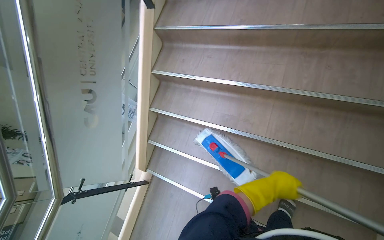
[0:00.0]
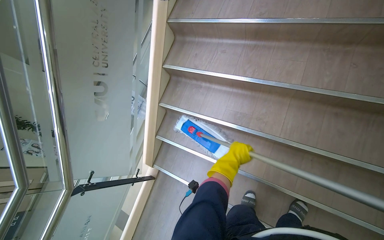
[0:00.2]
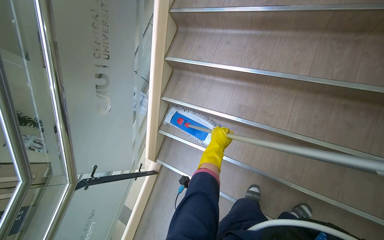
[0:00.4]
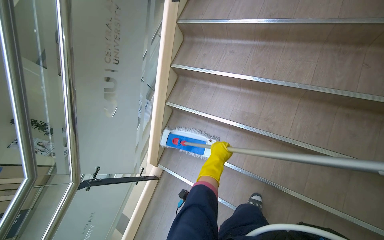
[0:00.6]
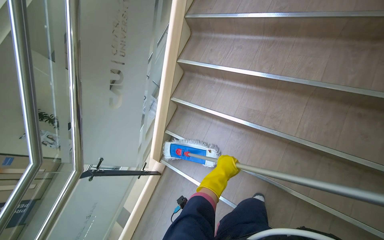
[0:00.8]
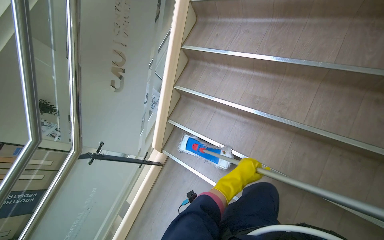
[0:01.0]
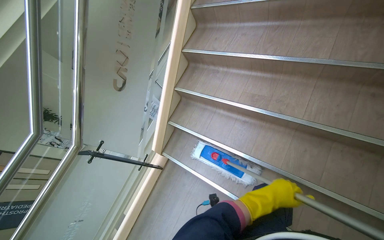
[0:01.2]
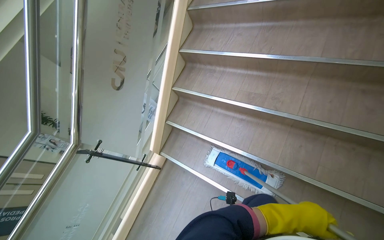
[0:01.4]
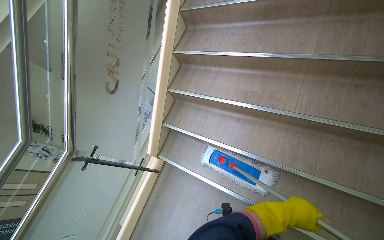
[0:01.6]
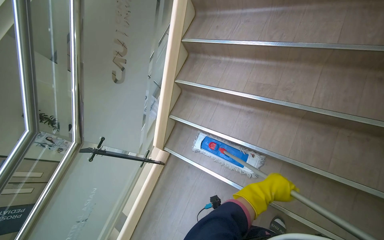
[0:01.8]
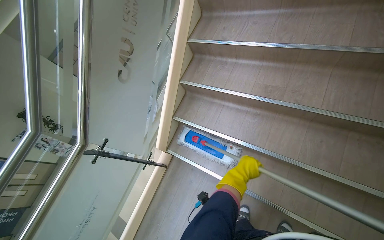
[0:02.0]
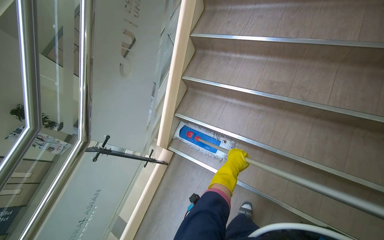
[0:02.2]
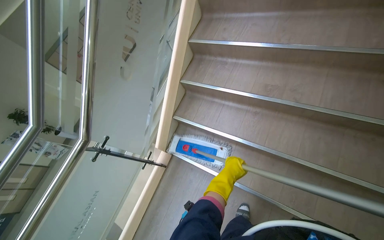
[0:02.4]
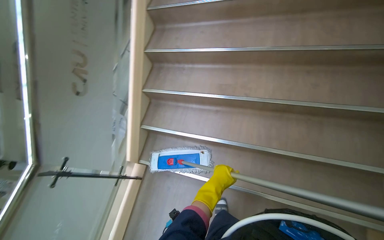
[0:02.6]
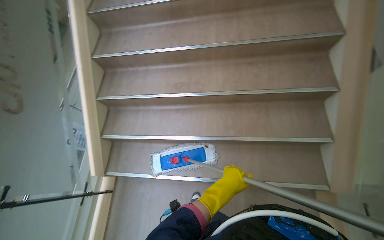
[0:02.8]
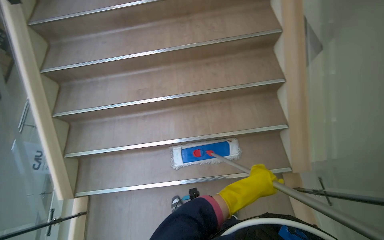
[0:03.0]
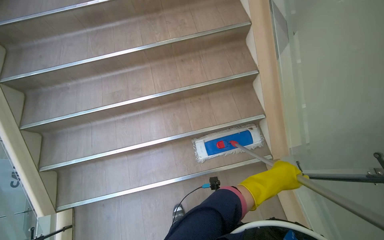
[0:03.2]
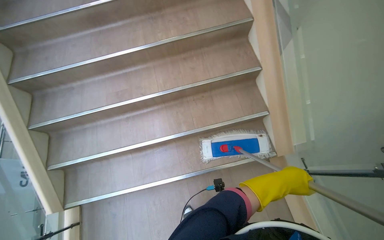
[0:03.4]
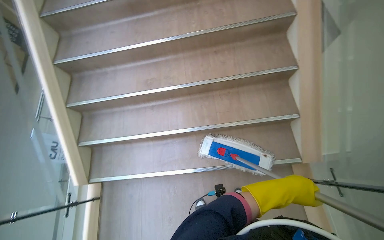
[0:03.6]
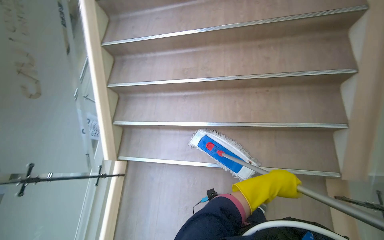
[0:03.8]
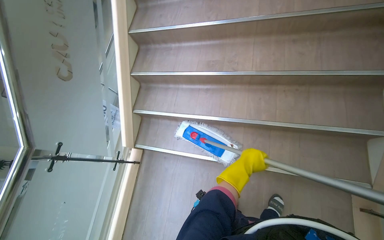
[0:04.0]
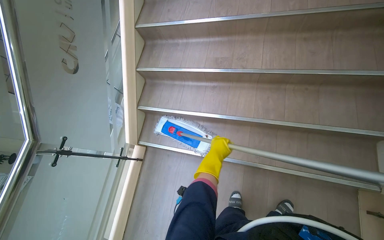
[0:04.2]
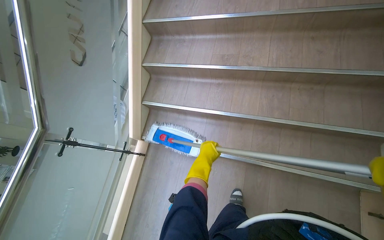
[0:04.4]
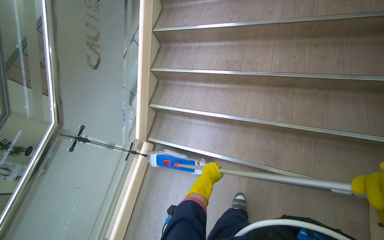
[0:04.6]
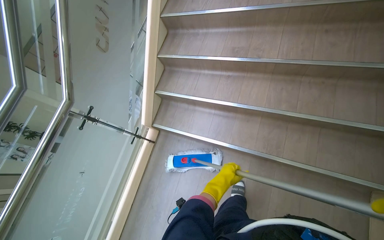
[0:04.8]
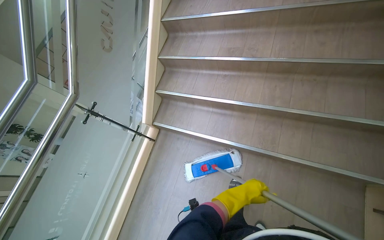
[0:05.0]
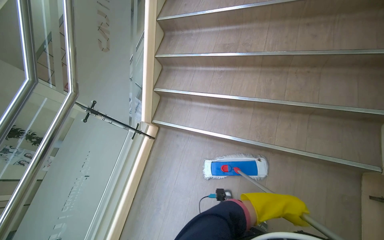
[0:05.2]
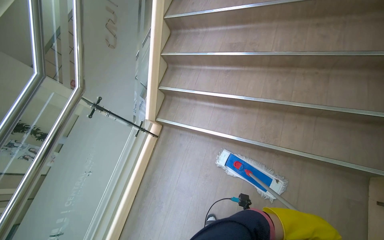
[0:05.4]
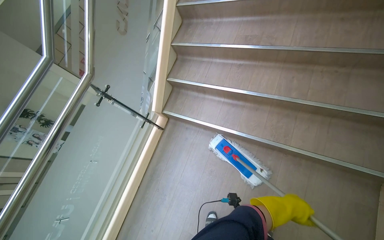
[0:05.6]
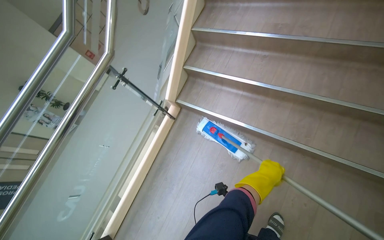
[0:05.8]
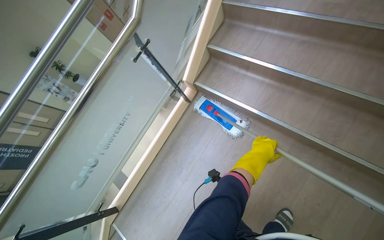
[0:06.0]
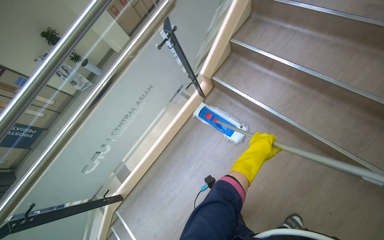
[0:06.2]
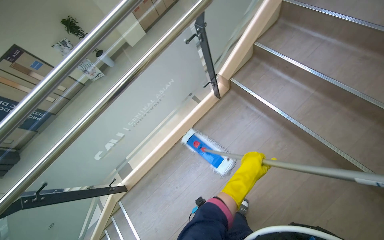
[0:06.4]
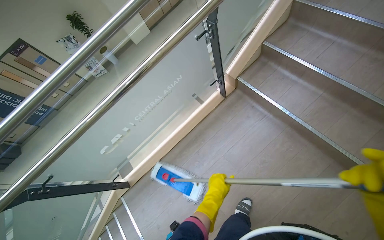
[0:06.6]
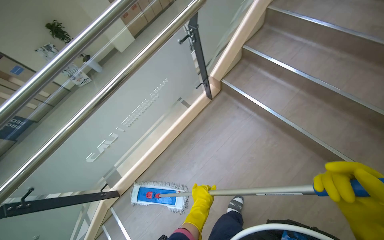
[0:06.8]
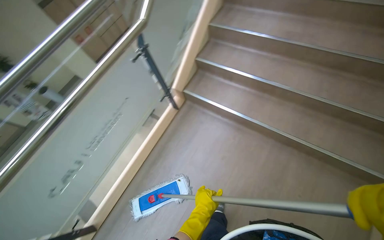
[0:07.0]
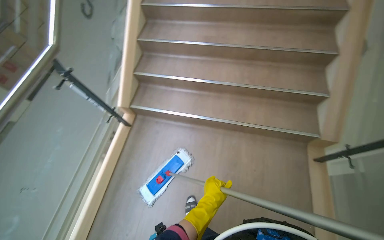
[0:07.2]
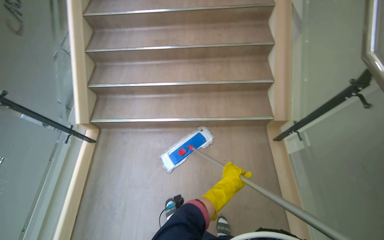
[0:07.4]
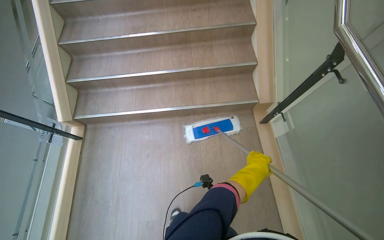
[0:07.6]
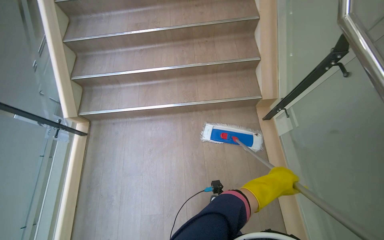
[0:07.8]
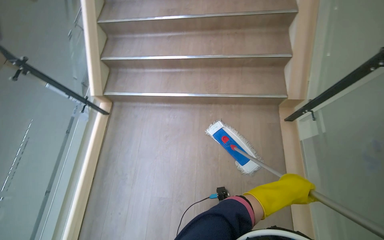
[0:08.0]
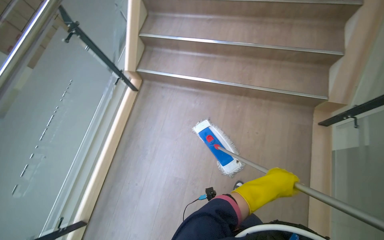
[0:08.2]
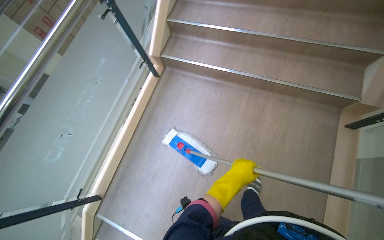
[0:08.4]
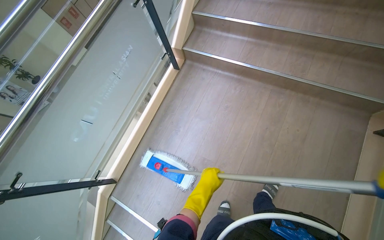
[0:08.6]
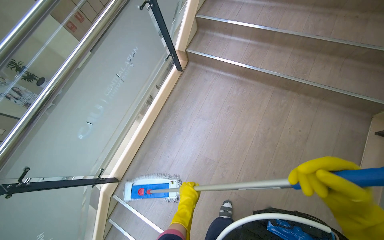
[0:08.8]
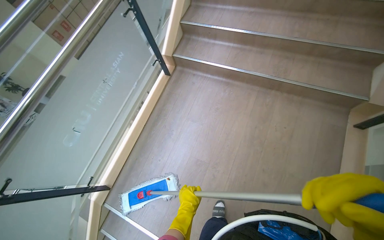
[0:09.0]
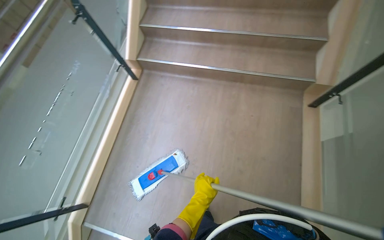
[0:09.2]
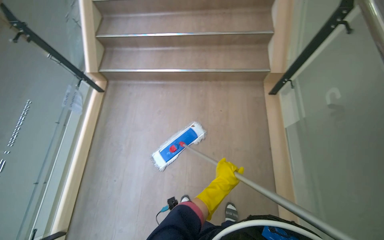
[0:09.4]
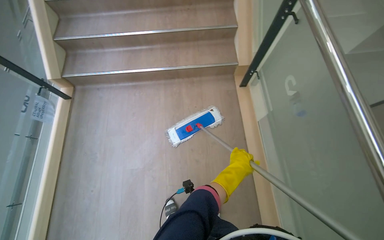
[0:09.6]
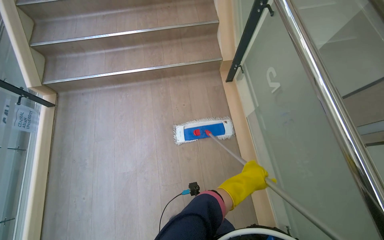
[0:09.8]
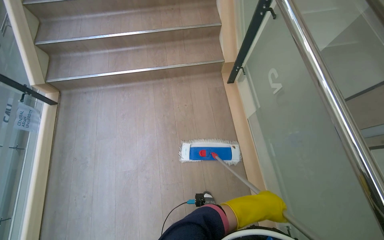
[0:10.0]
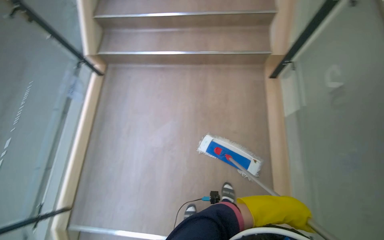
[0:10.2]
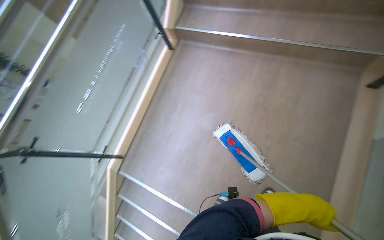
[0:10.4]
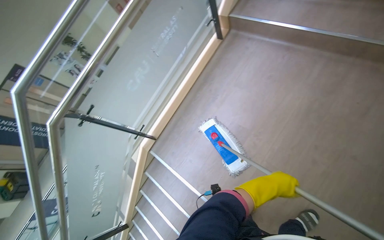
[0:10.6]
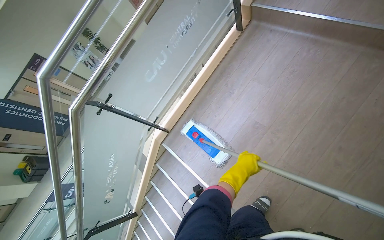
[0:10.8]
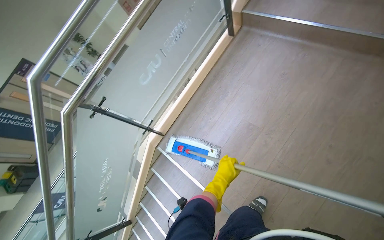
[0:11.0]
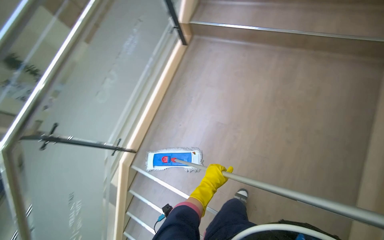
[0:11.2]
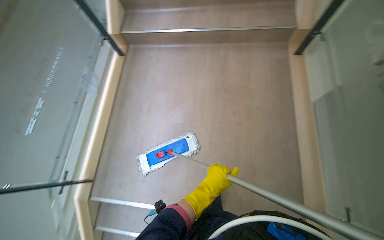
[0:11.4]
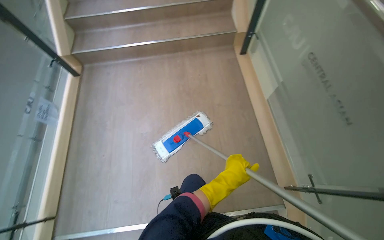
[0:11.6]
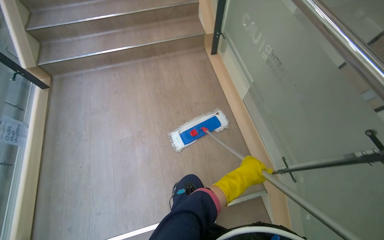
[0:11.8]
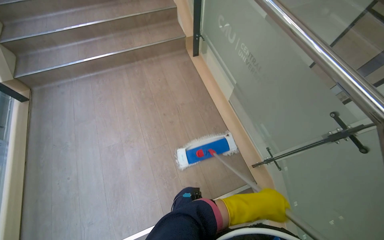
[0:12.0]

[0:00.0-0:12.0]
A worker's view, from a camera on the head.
Job: mopping floor.
The whole recording: Mopping stairs. The worker mops the stairs, moving the mop head across each step.
0:00.0 to 0:01.6: The left hand is displaced down the picture by approximately 30 cm, and travels to the left and back again, approximately 25 cm each way.
0:01.6 to 0:03.0: The head turns to the right by roughly 35 degrees.
0:03.0 to 0:04.4: The wearer looks some 20 degrees further to the left. The left hand heads to the left, covering roughly 50 cm.
0:04.4 to 0:06.0: The head turns to the left by about 25 degrees.
0:06.0 to 0:07.6: The camera is carried some 40 cm. The head turns to the right by approximately 45 degrees.
0:07.6 to 0:09.0: The camera travels approximately 40 cm. The wearer's head swings some 30 degrees to the left.

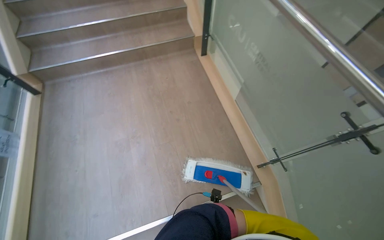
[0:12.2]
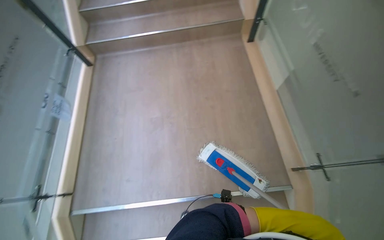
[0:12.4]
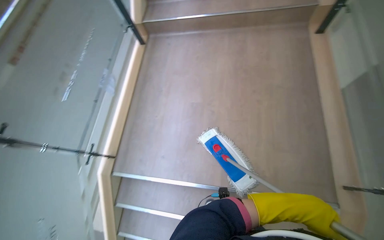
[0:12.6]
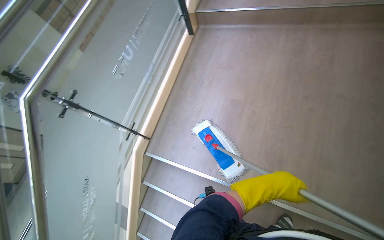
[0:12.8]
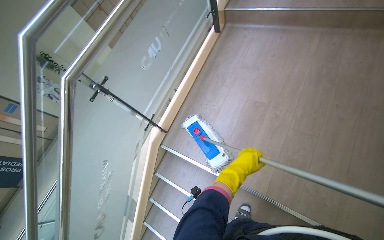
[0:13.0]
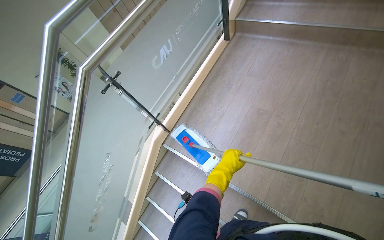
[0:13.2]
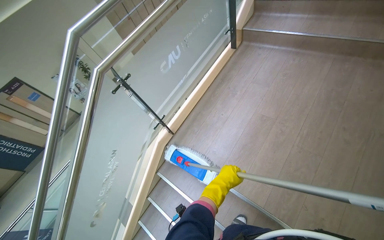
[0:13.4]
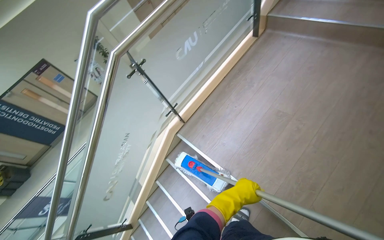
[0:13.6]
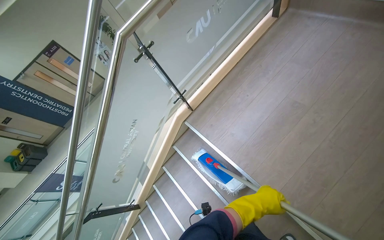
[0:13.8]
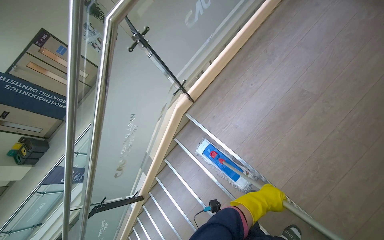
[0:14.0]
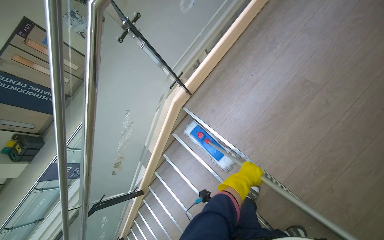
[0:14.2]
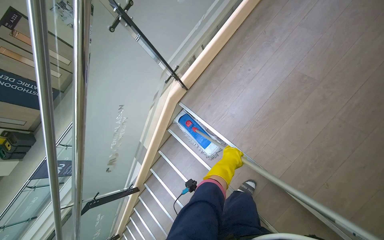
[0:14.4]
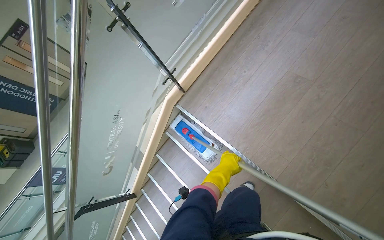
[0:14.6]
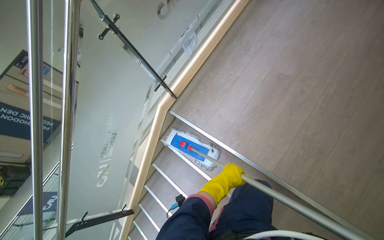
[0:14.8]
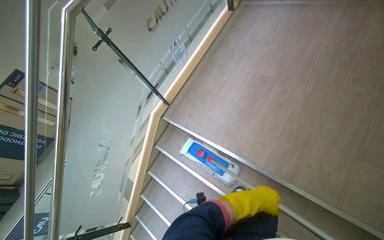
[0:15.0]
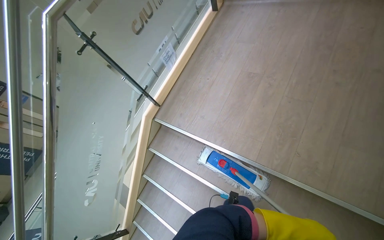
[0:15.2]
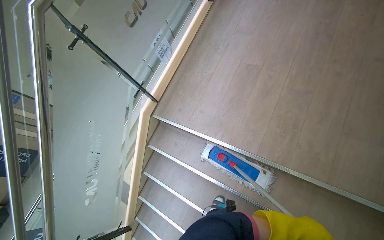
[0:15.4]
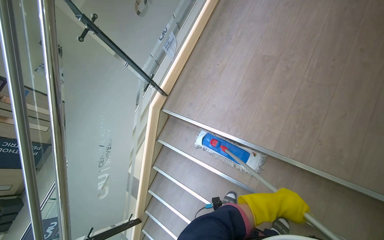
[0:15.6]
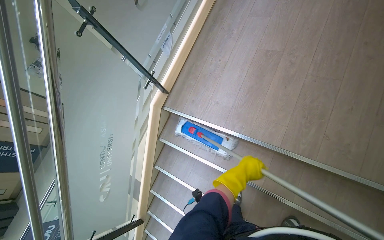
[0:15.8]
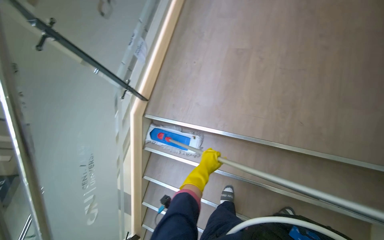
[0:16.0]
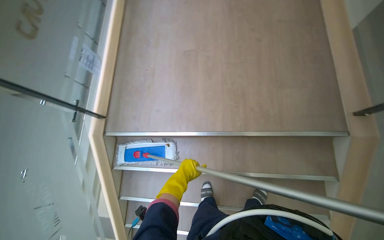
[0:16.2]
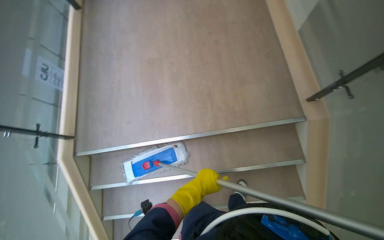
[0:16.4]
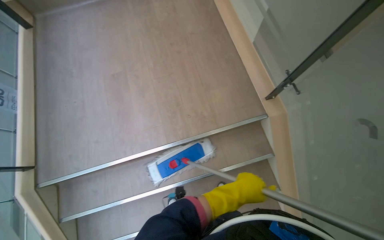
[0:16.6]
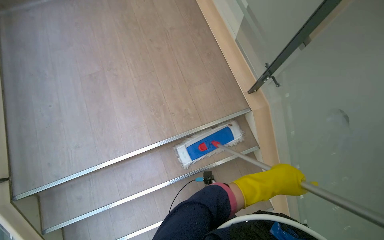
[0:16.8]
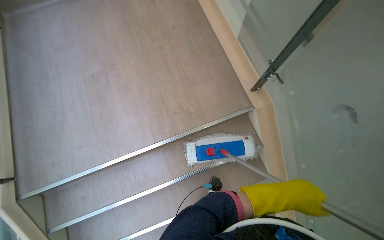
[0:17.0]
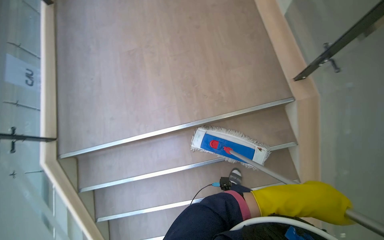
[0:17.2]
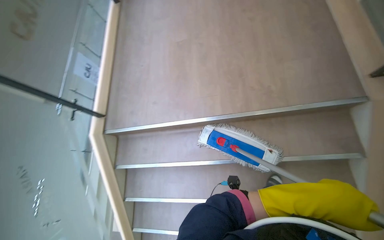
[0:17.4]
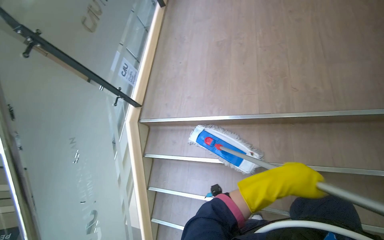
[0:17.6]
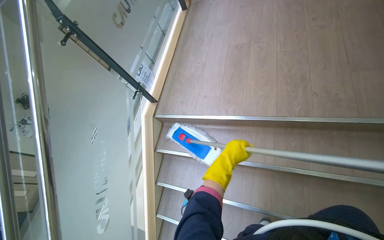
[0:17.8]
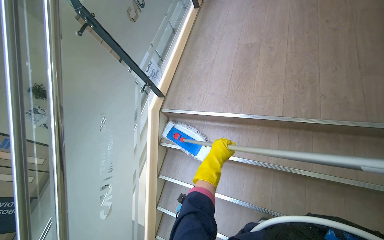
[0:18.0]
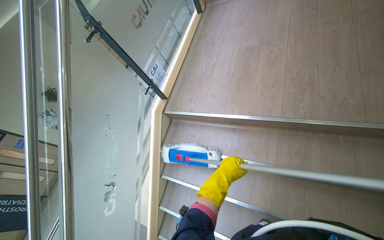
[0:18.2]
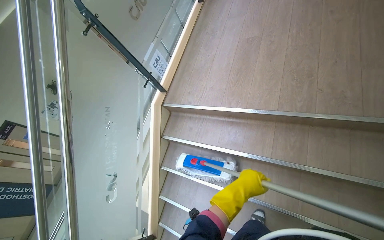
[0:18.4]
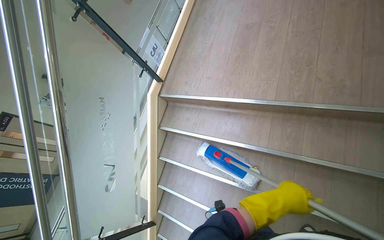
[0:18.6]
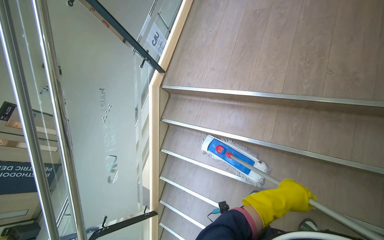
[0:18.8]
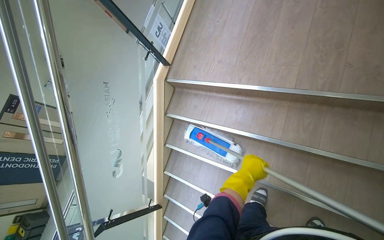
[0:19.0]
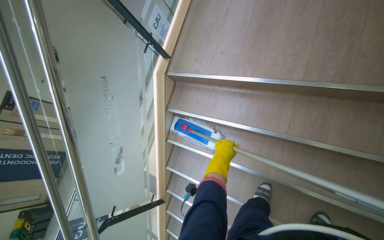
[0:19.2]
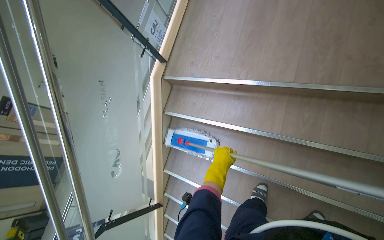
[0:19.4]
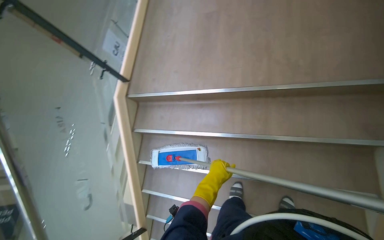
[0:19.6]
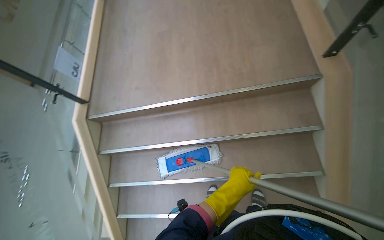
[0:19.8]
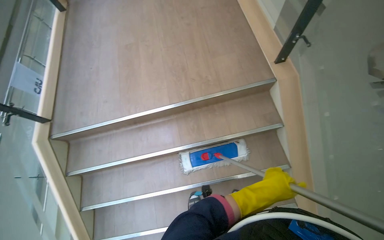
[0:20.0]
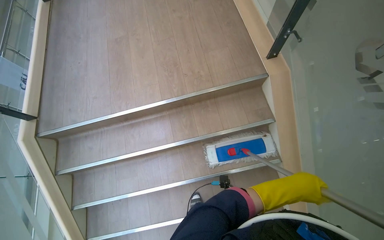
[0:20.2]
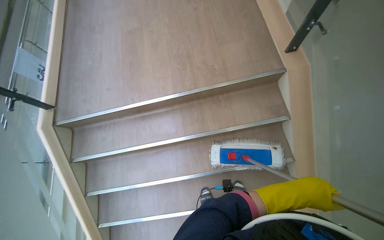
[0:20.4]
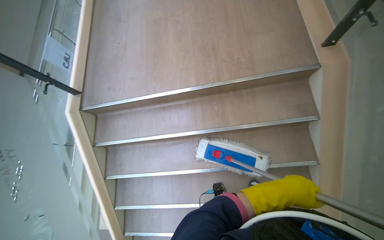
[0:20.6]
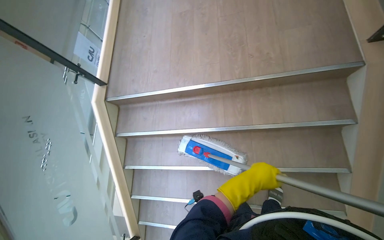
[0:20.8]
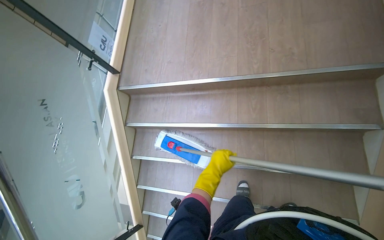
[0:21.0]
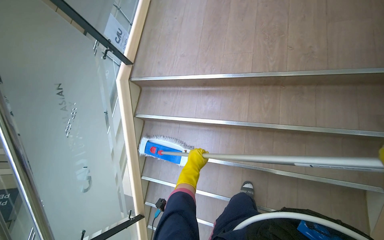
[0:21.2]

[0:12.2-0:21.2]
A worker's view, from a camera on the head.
Job: mopping floor.
The whole recording: Mopping stairs. The worker mops the stairs, moving the mop head across each step.
0:12.2 to 0:13.8: The wearer looks about 70 degrees further to the left. The view tips downward by approximately 15 degrees.
0:13.8 to 0:15.2: The left hand is displaced nearer to the camera by roughly 10 cm.
0:15.2 to 0:16.6: The wearer's head swings approximately 35 degrees to the right.
0:16.6 to 0:18.2: The wearer's head swings roughly 35 degrees to the left. The left hand travels nearer to the camera and back again, roughly 5 cm each way.
0:19.8 to 0:21.2: The left hand heads to the left, covering about 30 cm.
